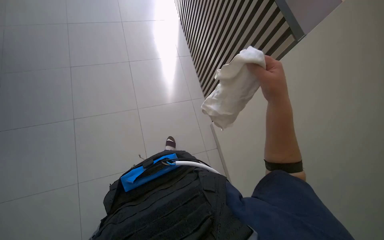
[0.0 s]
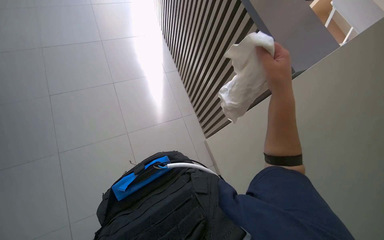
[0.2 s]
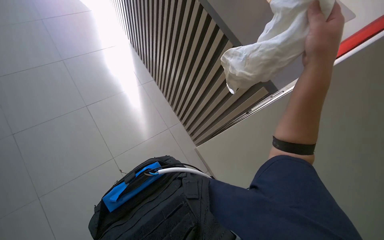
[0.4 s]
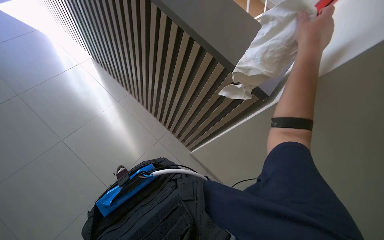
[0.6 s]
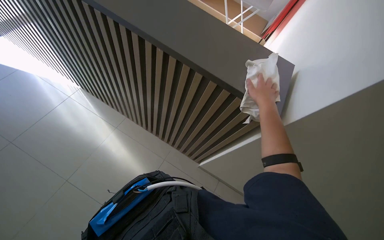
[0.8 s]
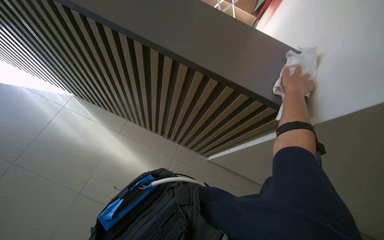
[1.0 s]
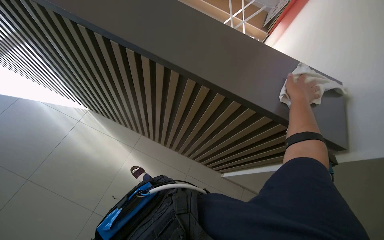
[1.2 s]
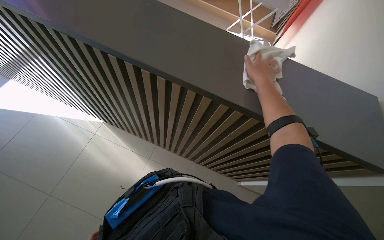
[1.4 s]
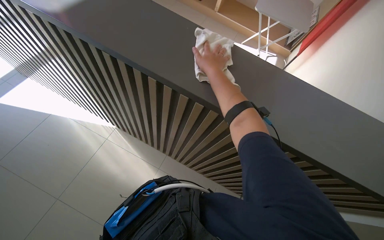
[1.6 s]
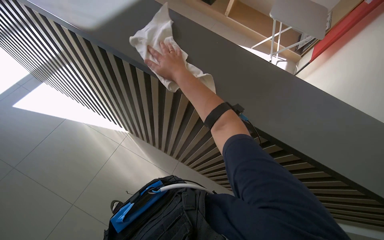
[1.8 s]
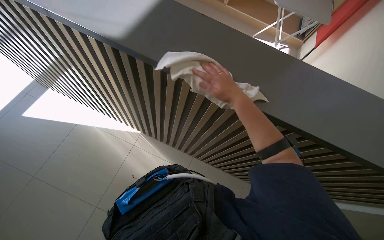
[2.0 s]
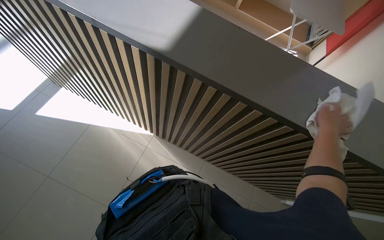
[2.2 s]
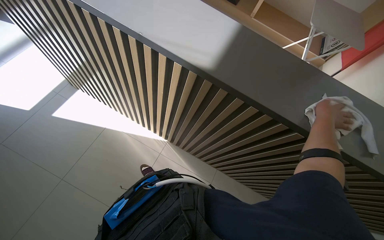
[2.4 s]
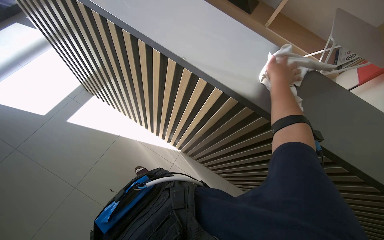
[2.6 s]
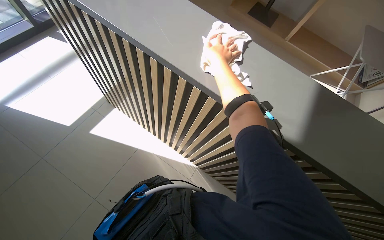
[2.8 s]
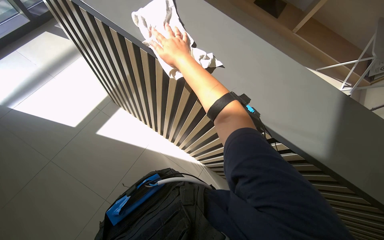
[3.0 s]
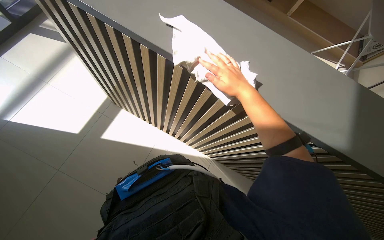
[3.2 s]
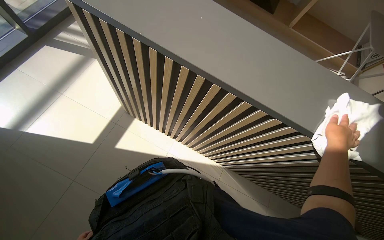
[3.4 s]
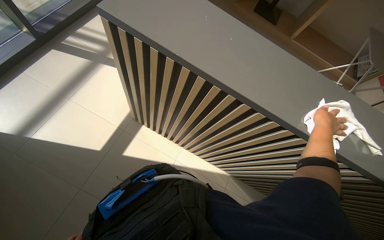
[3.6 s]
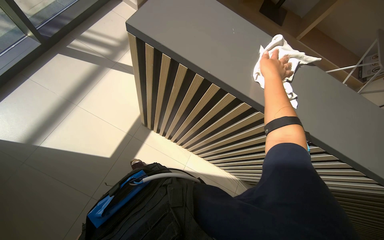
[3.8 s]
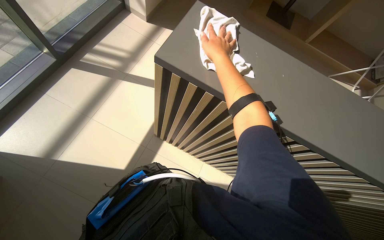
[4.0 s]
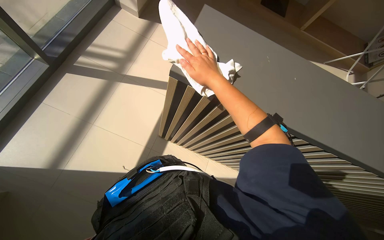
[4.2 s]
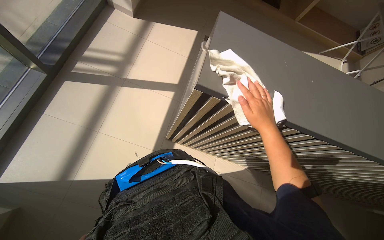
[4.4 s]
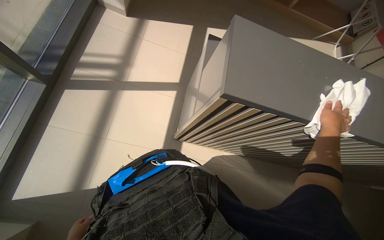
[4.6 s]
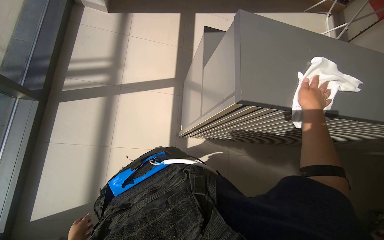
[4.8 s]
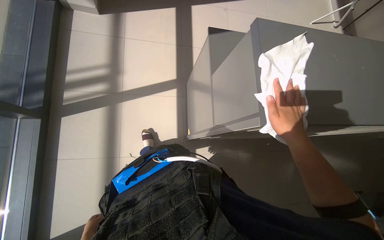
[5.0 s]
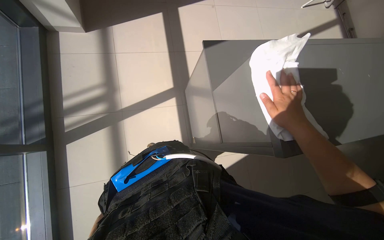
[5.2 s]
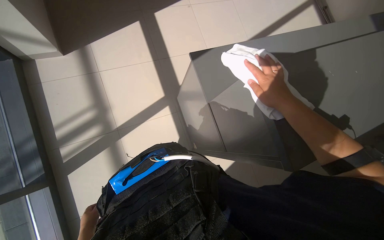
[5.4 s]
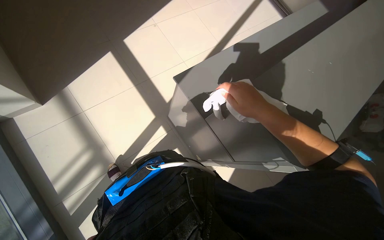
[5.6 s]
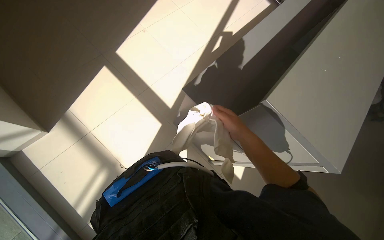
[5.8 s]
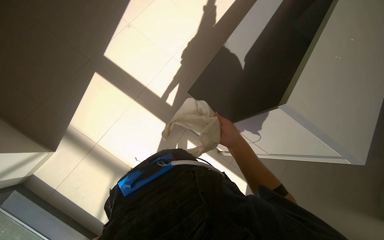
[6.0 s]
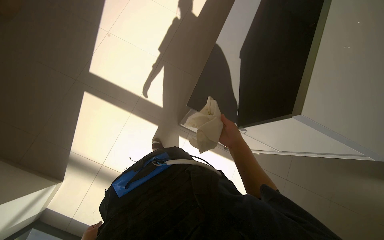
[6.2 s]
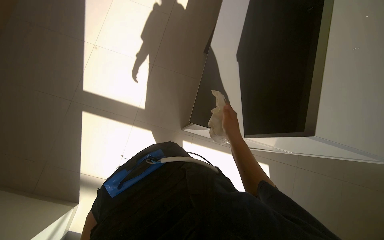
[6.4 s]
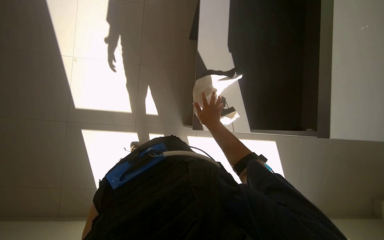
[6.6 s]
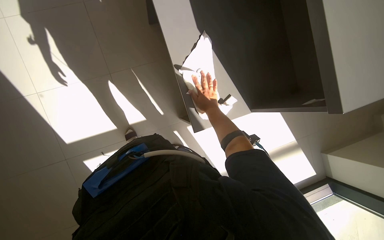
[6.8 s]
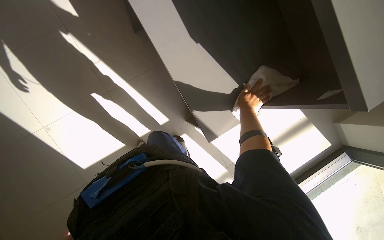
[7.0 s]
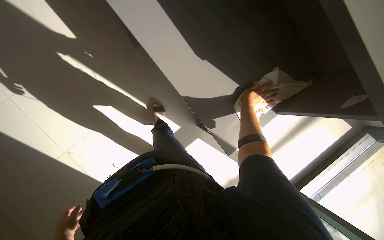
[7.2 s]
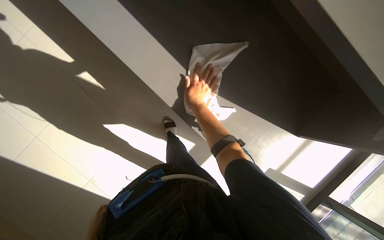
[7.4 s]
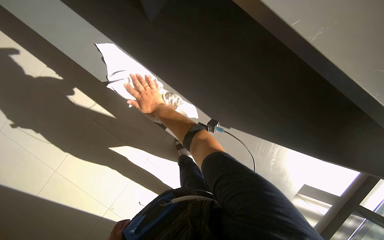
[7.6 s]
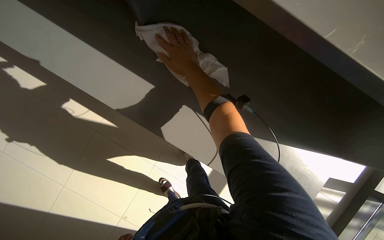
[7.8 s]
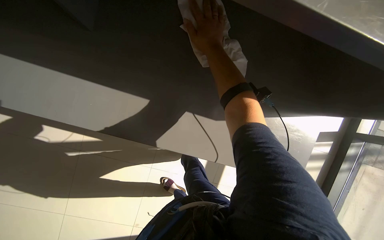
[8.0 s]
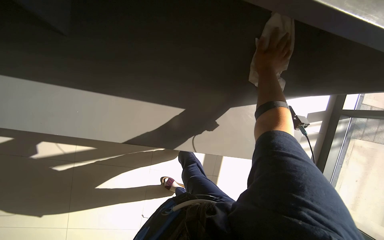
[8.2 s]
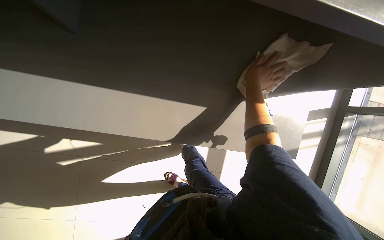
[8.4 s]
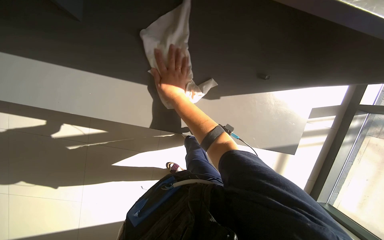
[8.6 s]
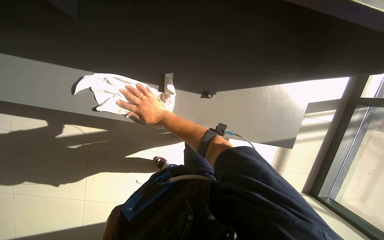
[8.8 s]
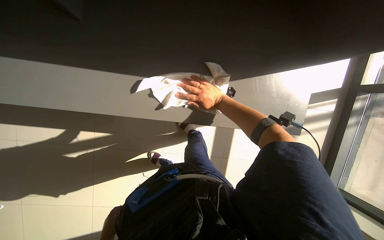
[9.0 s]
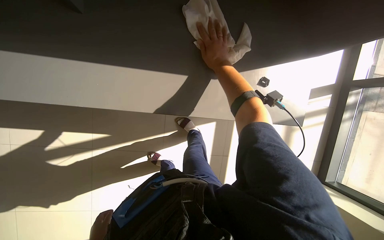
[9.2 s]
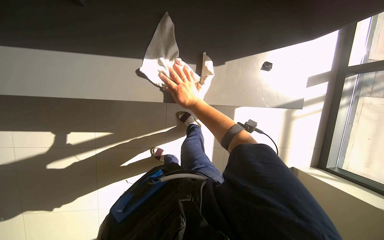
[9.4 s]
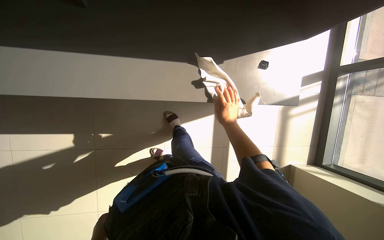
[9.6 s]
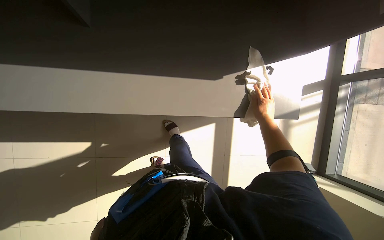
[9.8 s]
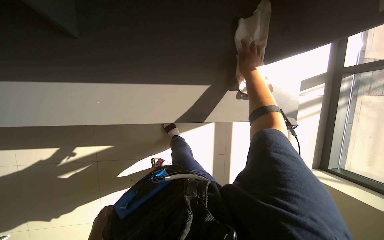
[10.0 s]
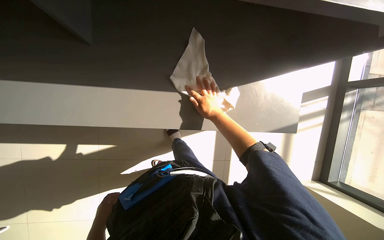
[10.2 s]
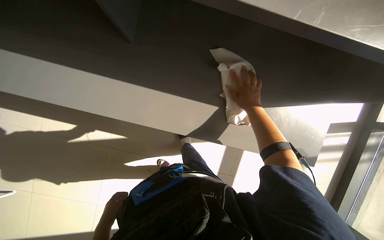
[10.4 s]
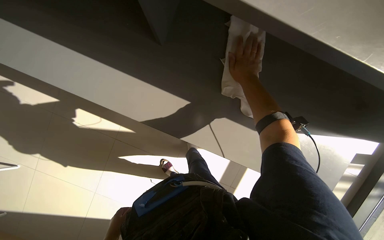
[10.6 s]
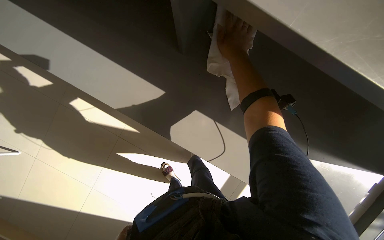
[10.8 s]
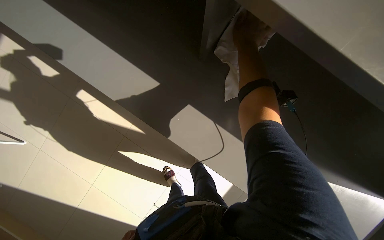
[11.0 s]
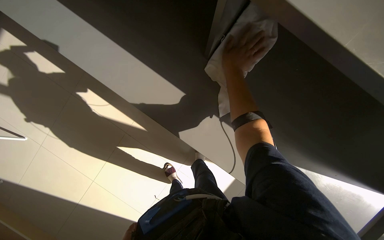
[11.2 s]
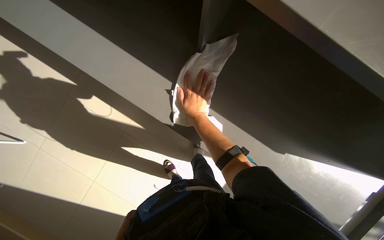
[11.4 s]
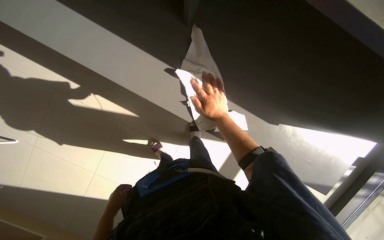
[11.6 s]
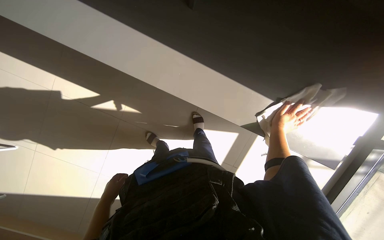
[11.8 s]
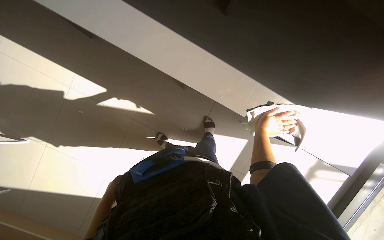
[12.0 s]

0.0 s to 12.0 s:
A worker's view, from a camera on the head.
Job: wiping surfaces.
The whole recording: Wiping a dark counter. The worker wipes a dark counter surface with a white cloth.
0.0 to 1.6 s: The camera pitches upward, by roughly 20 degrees. The right hand is displaced up the picture and to the left by approximately 25 cm.
1.6 to 3.0 s: The head travels about 60 cm.
3.0 to 4.4 s: The camera is carried approximately 90 cm.
4.4 to 6.0 s: The wearer moves about 80 cm. The wearer looks some 20 degrees further downward. The scene turns roughly 70 degrees counterclockwise in the picture.
9.0 to 10.4 s: The right hand swings left and right, roughly 25 cm each way, with 2 reversals.
10.4 to 12.0 s: The right hand is displaced down the picture by roughly 15 cm, and moves about 25 cm to the left and comes back.

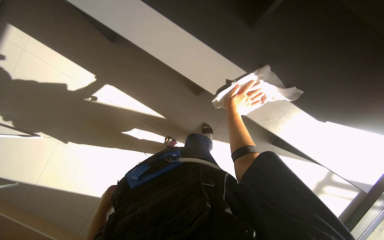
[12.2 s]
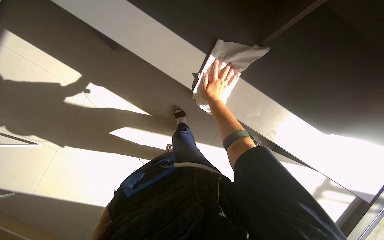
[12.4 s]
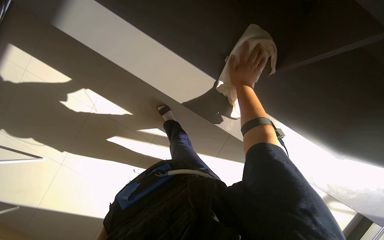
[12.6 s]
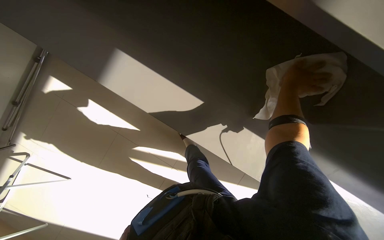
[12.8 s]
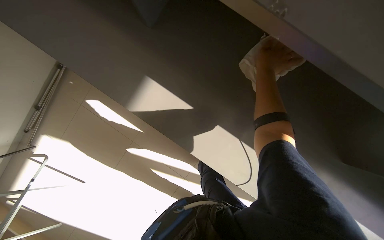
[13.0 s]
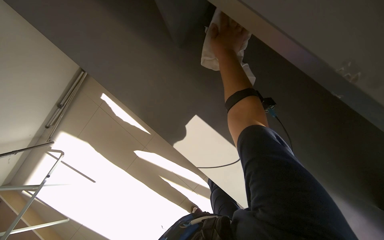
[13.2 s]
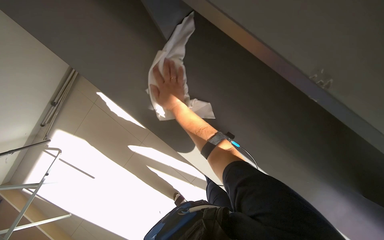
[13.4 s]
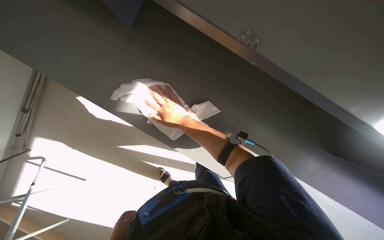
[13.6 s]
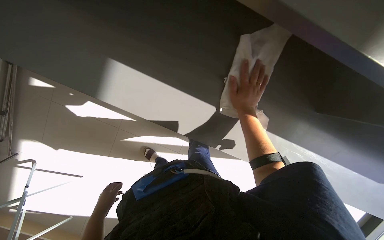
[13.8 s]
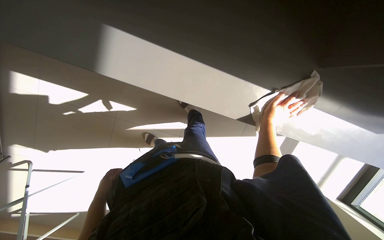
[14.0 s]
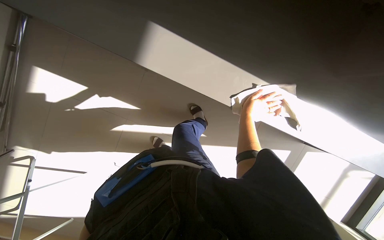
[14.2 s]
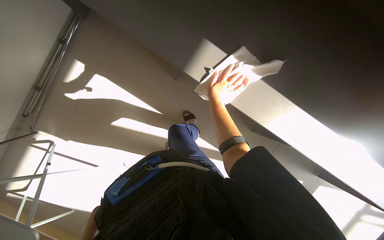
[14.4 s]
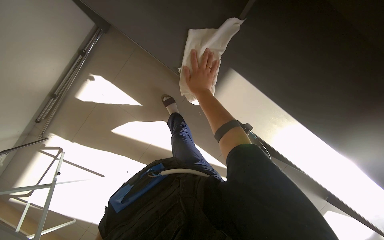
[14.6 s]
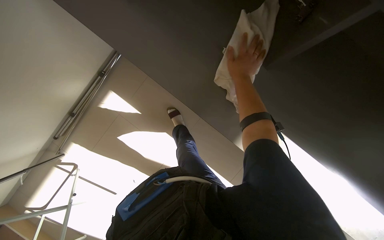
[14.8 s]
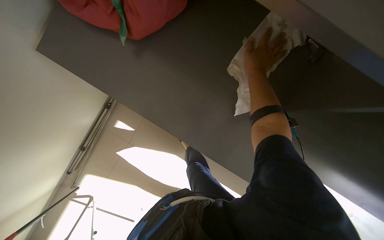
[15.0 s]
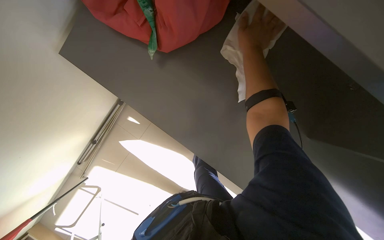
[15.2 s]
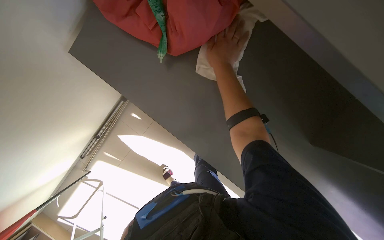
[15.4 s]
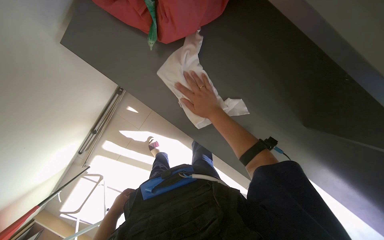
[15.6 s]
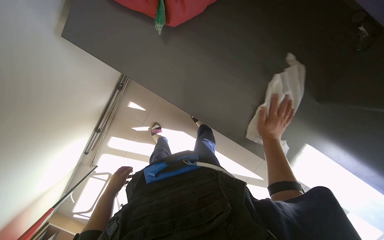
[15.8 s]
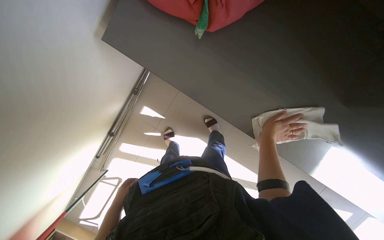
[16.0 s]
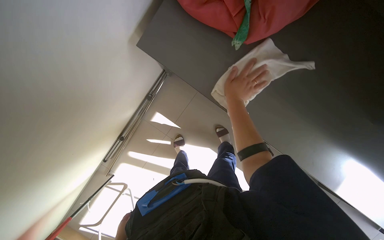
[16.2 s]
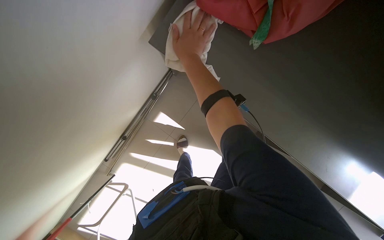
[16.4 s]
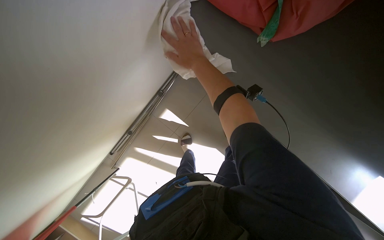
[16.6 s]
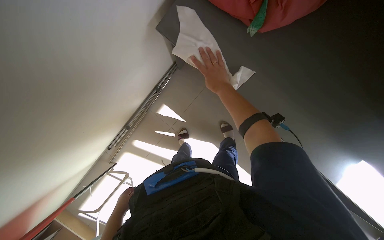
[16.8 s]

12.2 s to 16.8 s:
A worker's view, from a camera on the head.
Job: wiping surfaces.
The whole recording: Wiping a dark counter. The worker wipes a dark counter surface with a white cloth.
12.2 to 13.8 s: The right hand swings left and right, roughly 35 cm each way, with 3 reversals.
13.8 to 15.2 s: The right hand goes left and right, some 25 cm each way, reversing 2 times.
15.2 to 16.8 s: The right hand is displaced to the left by roughly 35 cm, and travels down the picture and back again, approximately 35 cm each way.

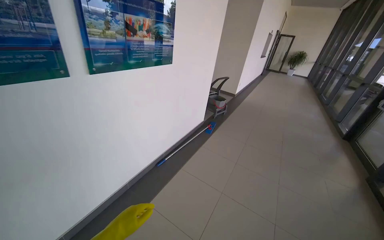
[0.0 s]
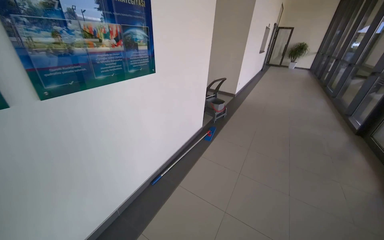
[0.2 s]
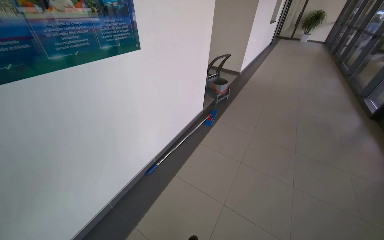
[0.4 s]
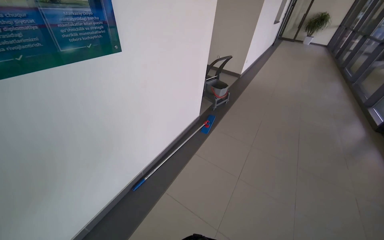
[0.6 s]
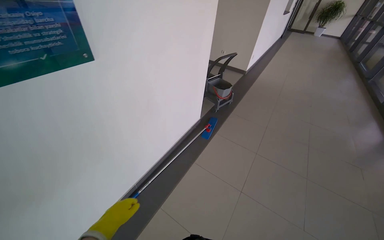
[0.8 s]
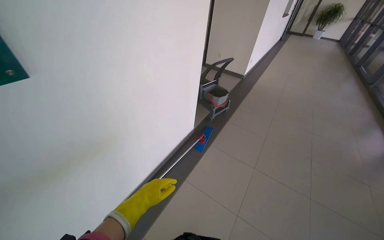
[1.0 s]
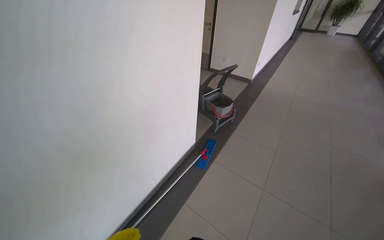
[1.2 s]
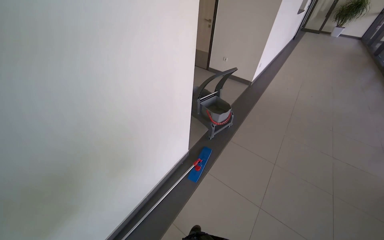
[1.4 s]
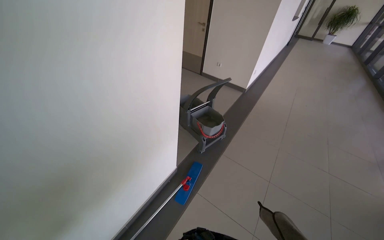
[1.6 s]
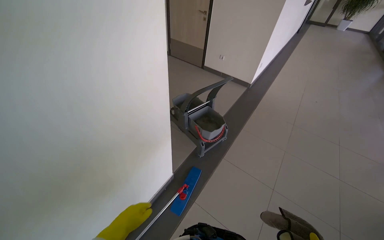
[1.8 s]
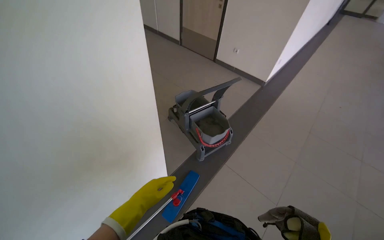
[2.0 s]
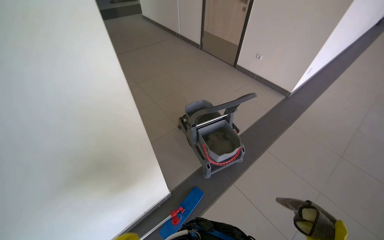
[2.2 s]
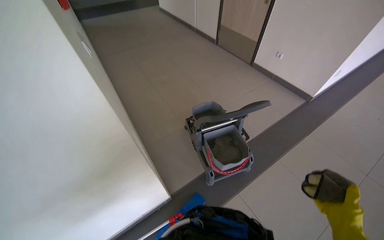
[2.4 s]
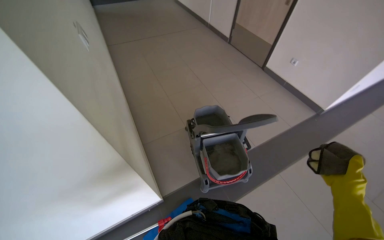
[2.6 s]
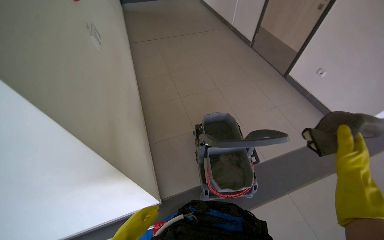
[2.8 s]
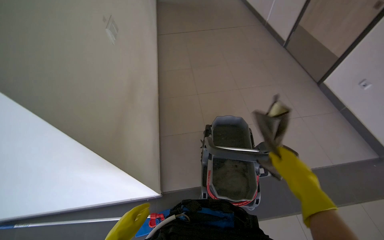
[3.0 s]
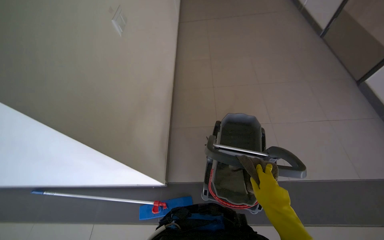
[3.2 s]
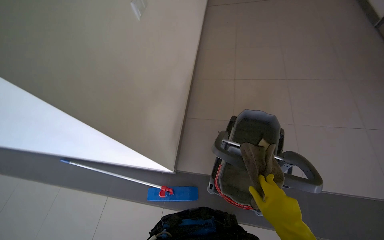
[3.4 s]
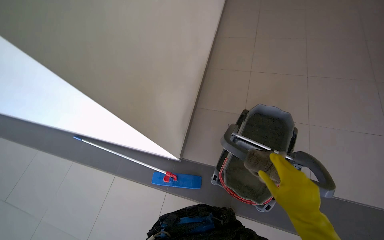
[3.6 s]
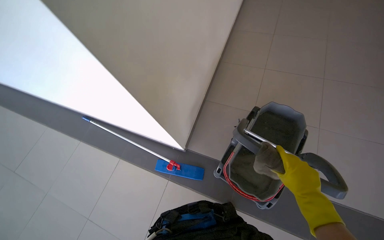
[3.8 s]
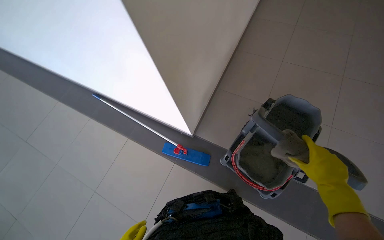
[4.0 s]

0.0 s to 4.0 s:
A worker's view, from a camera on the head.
Job: preparing cleaning supplies.
The whole recording: Preparing mop for cleaning. The worker prepares the mop by changing the mop head and getting supplies from the cleaning cart.
0.0 to 1.4 s: The camera is carried approximately 1.5 m. The wearer looks about 10 degrees further downward.
1.4 to 2.6 s: The camera travels approximately 1 m. The wearer's head swings roughly 25 degrees to the left.
2.6 to 4.0 s: The wearer's head swings roughly 55 degrees to the left. The view tips downward by approximately 20 degrees.
